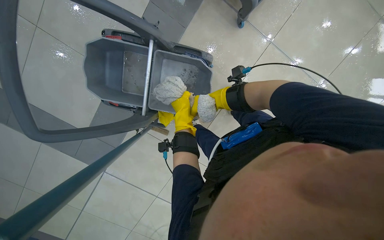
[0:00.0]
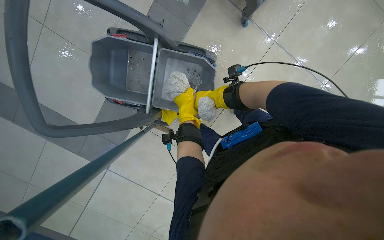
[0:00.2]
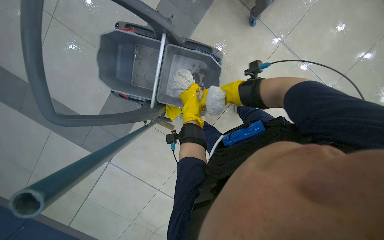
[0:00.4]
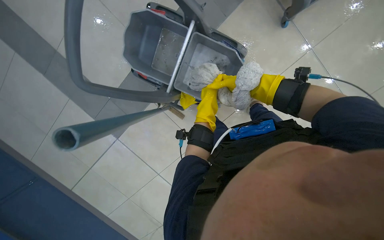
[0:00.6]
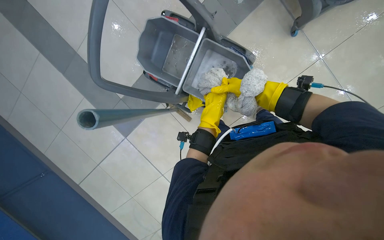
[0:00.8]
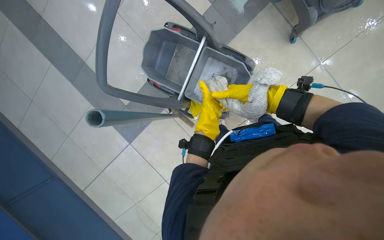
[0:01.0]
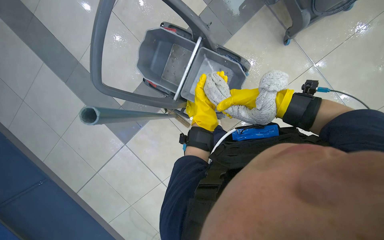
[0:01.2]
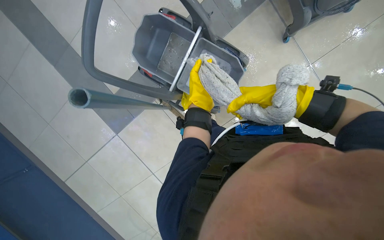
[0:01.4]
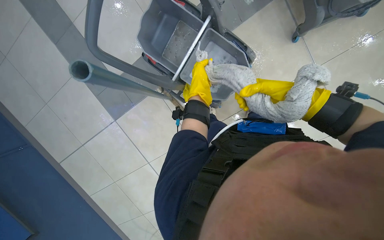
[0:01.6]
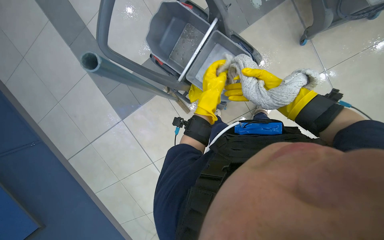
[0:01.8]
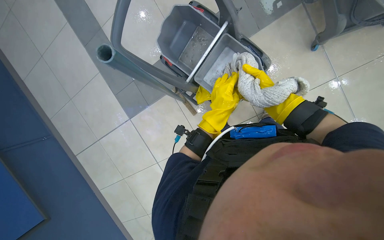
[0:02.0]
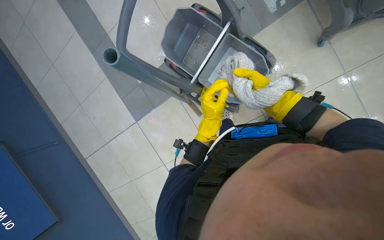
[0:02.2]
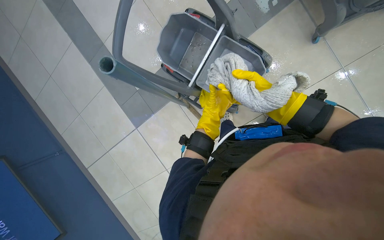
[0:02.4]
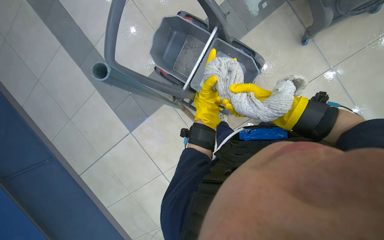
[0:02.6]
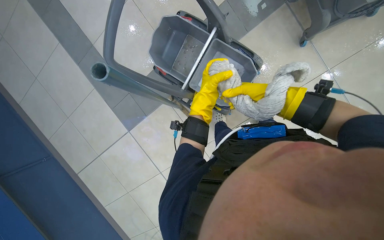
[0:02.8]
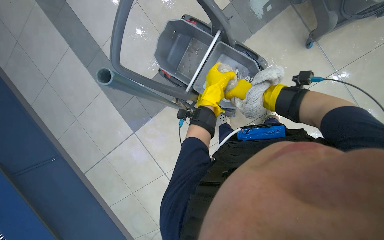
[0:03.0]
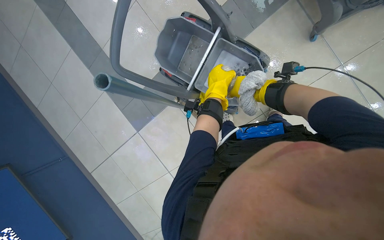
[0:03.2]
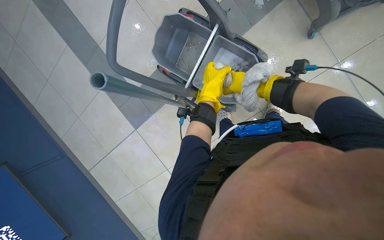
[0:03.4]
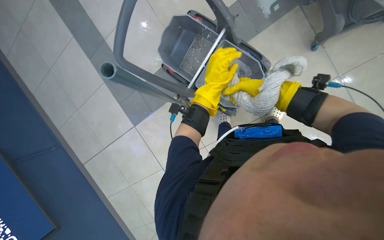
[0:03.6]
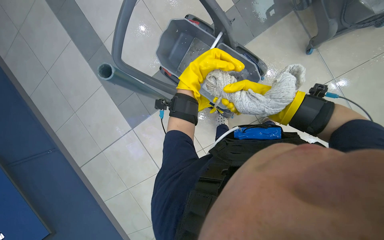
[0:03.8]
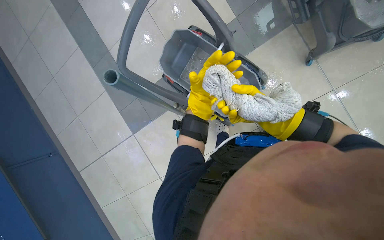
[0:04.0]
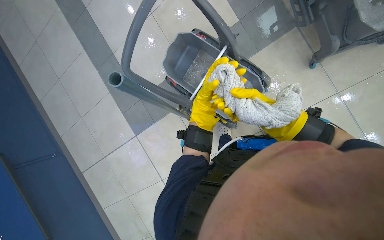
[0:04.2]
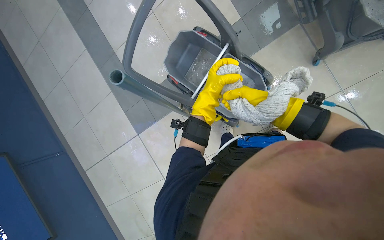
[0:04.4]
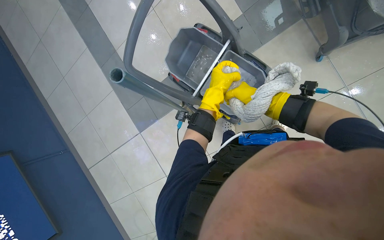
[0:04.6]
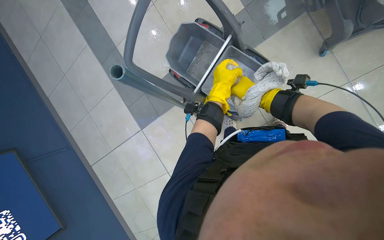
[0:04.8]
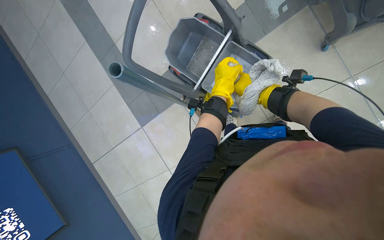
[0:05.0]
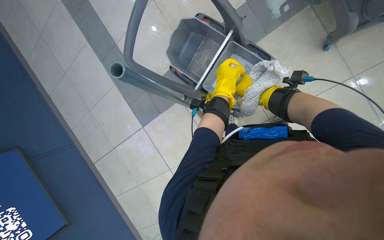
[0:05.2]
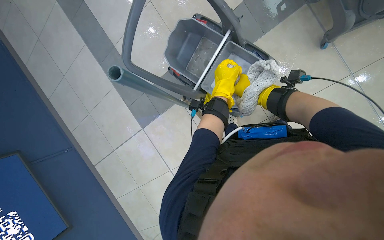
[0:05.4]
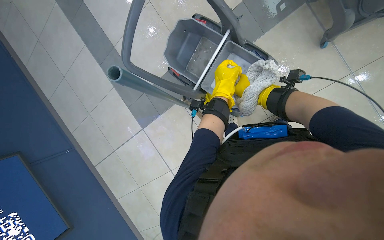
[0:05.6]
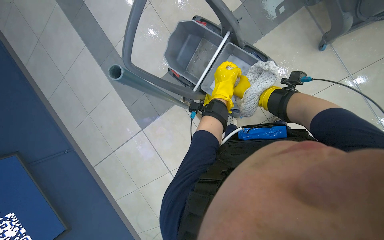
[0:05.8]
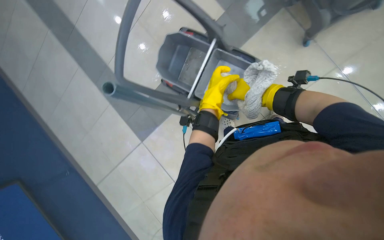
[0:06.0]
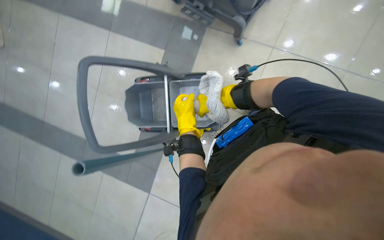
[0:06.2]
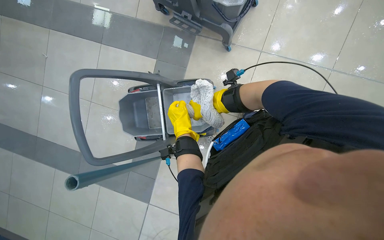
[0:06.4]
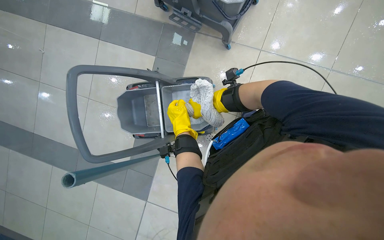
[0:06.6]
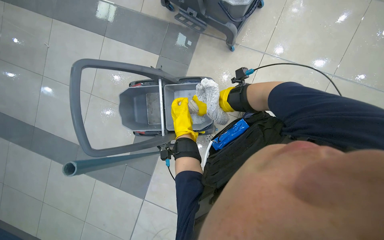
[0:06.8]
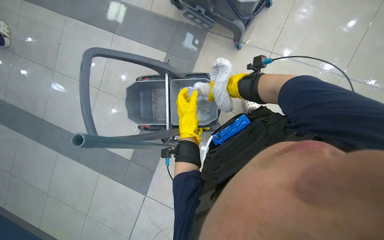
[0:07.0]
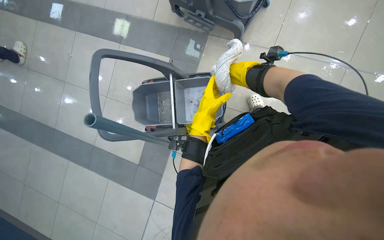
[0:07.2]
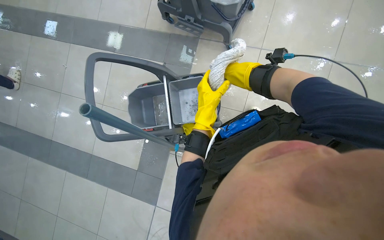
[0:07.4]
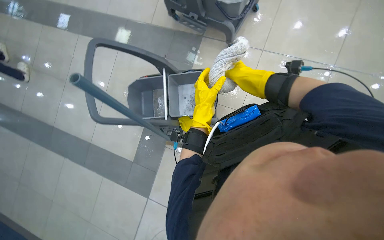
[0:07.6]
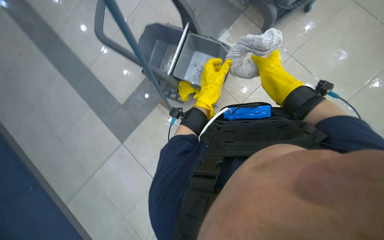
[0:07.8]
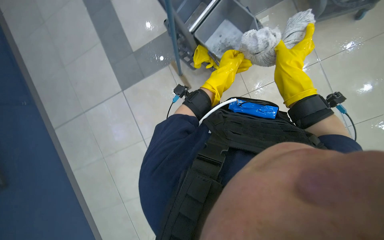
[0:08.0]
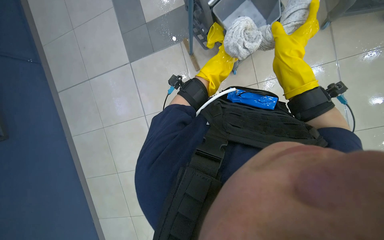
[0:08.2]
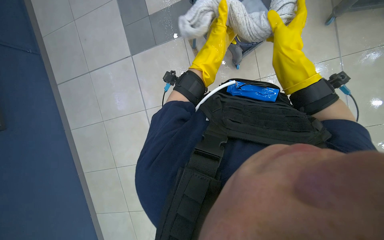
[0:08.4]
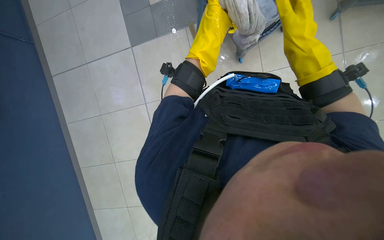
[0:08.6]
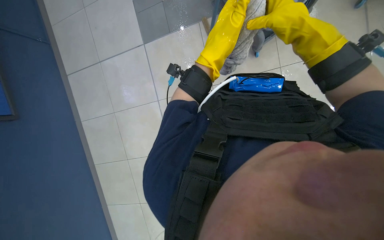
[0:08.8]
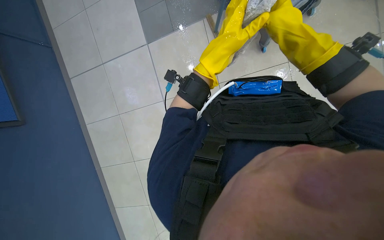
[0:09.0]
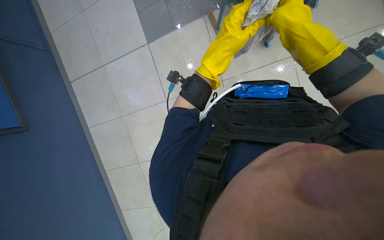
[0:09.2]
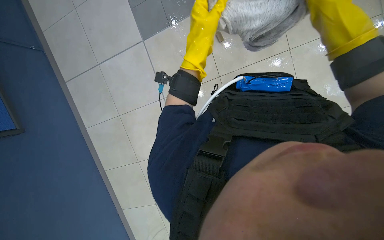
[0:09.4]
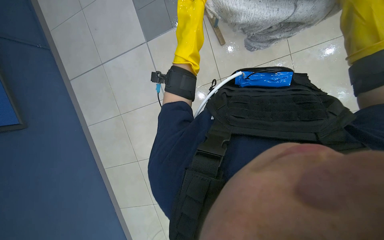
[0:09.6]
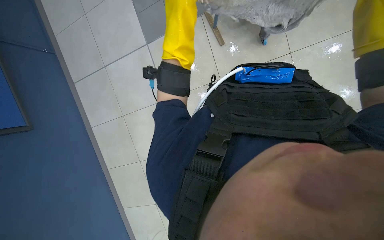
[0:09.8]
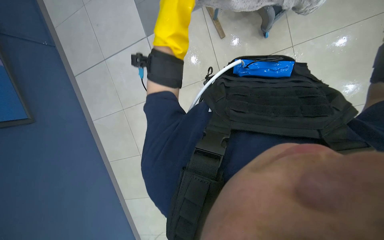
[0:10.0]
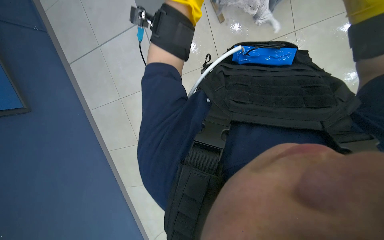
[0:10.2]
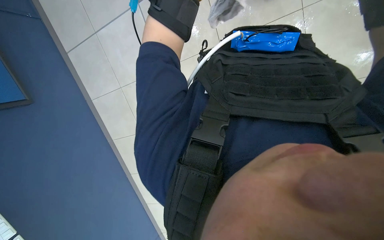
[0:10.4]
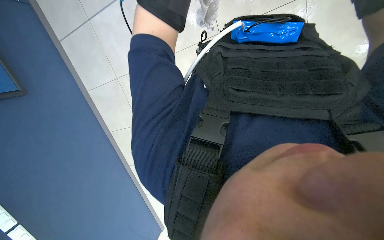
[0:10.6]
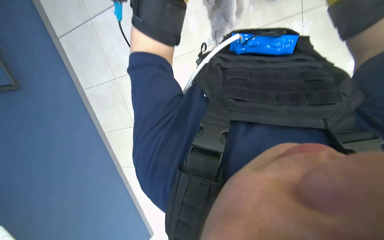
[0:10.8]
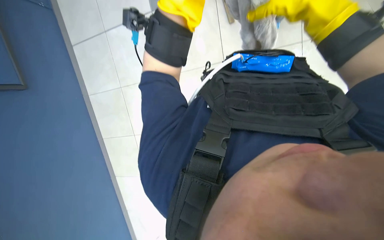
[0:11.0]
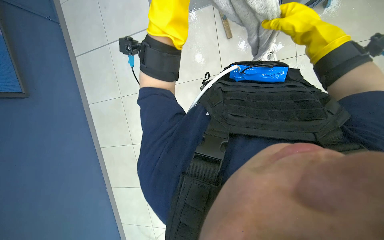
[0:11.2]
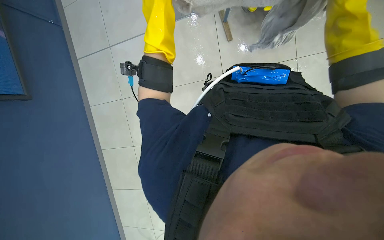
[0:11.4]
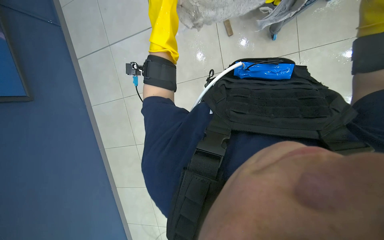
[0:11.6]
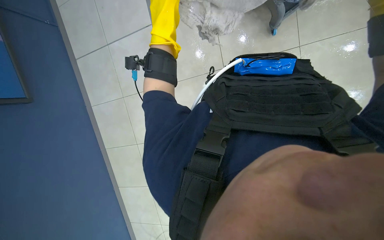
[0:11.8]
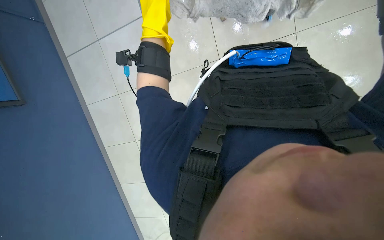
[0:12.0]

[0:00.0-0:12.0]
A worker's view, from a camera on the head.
Job: mopping floor.
The whole recording: Wringing and reattaching mop head. The worker wrings out the mop head and reattaches it to the handle and worker mops the tiled floor with a mop.
0:00.0 to 0:01.6: The right hand goes nearer and farther, some 25 cm each way, reversing 3 times.
0:01.6 to 0:03.0: The left hand goes farther from the camera and returns, roughly 5 cm each way.
0:03.0 to 0:04.4: The right hand goes roughly 15 cm nearer to the camera; the left hand reaches approximately 15 cm nearer to the camera, then returns.
0:04.4 to 0:06.0: The right hand is displaced to the right by roughly 10 cm, and goes farther from the camera and returns, about 15 cm each way.
0:06.0 to 0:07.6: The wearer looks about 20 degrees further upward. The scene turns some 30 degrees counterclockwise in the picture.
0:07.6 to 0:09.0: The wearer looks approximately 30 degrees further downward. Everything in view rotates roughly 40 degrees clockwise.

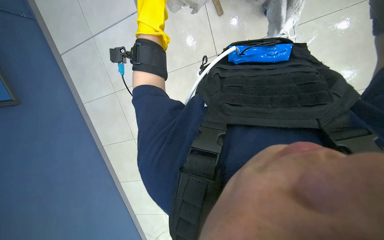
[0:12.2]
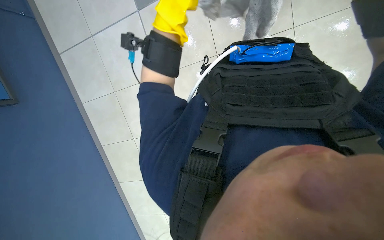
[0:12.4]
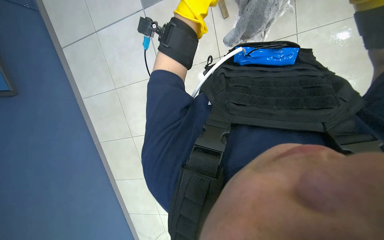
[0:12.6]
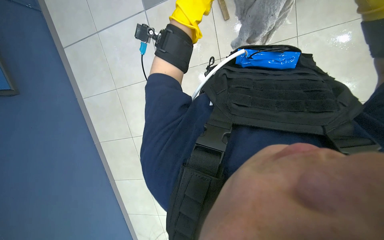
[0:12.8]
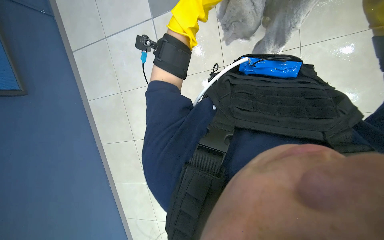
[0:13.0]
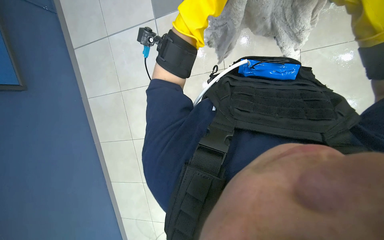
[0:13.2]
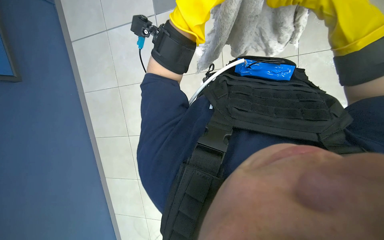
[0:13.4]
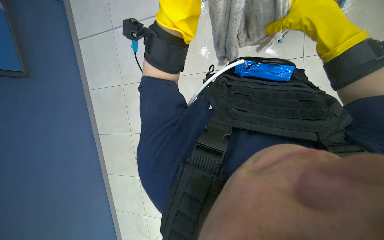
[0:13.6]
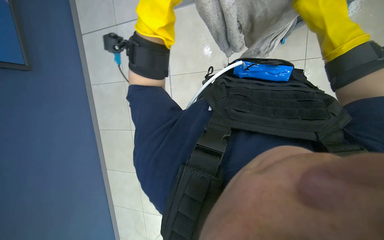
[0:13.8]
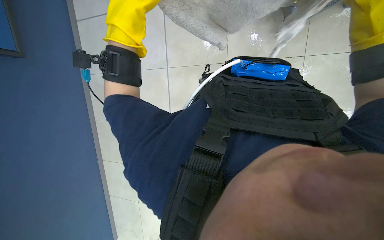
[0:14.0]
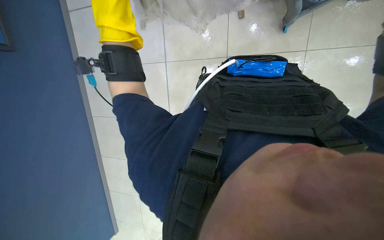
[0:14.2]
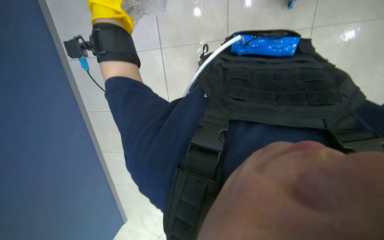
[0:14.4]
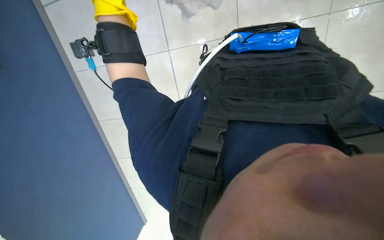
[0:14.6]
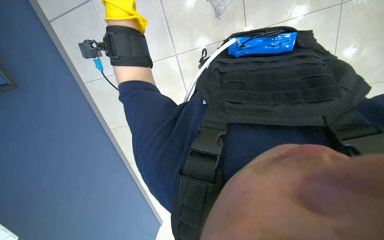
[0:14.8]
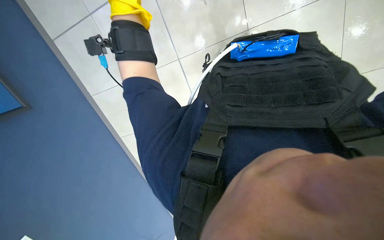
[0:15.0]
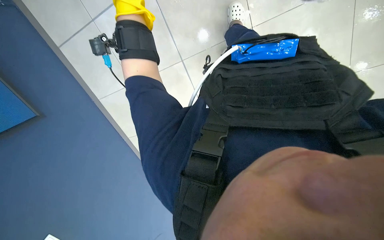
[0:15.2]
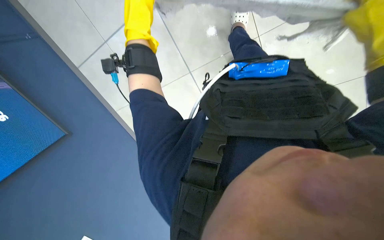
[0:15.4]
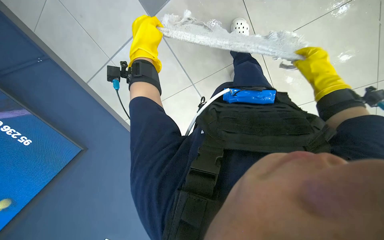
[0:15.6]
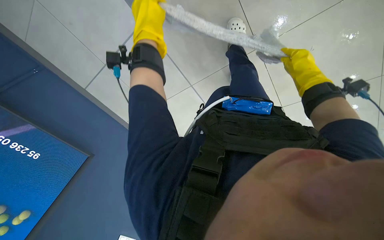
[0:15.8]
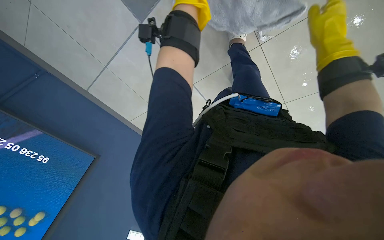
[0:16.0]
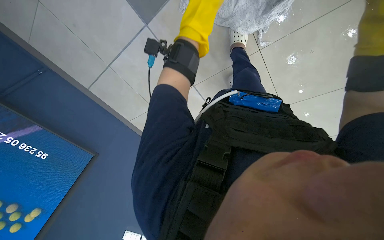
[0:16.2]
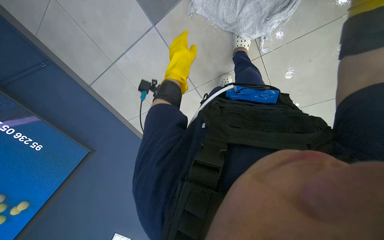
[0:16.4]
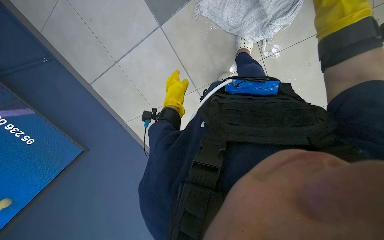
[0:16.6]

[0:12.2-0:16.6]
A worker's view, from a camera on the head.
Job: mopping floor.
The whole recording: Wringing and reattaching mop head. The worker wrings out the mop head and reattaches it to the handle and worker mops the tiled floor with a mop.
0:12.2 to 0:13.6: The left hand moves some 10 cm farther from the camera and comes back.

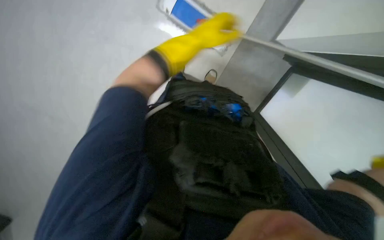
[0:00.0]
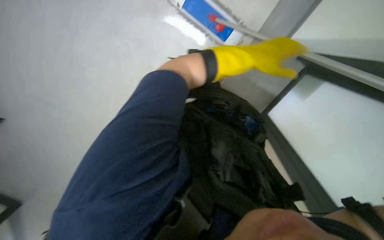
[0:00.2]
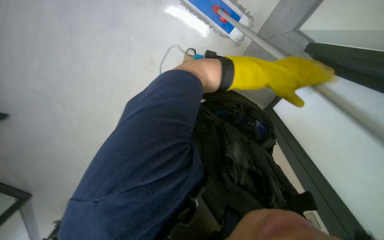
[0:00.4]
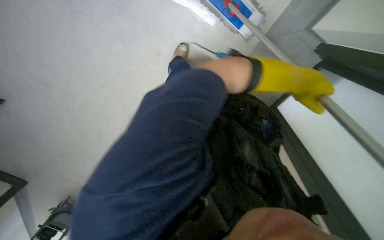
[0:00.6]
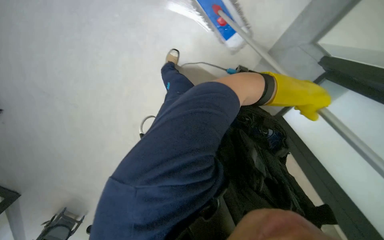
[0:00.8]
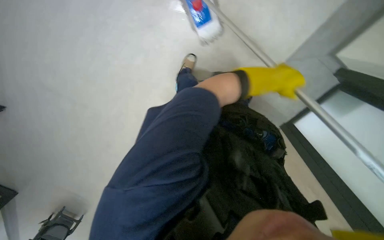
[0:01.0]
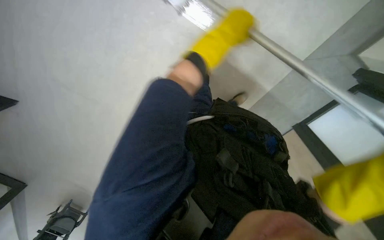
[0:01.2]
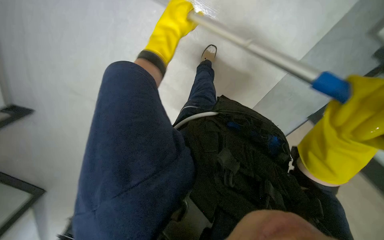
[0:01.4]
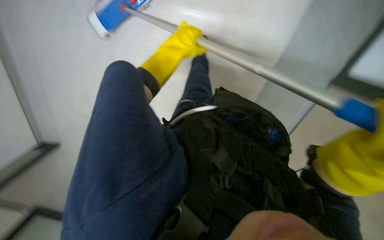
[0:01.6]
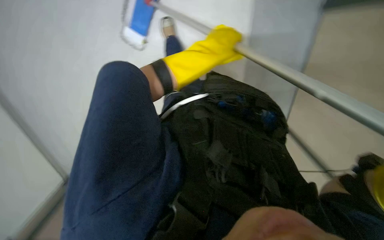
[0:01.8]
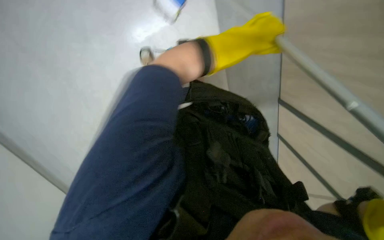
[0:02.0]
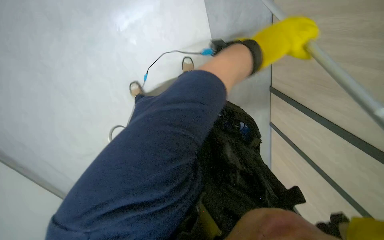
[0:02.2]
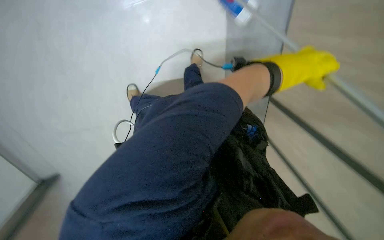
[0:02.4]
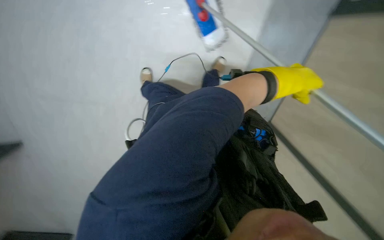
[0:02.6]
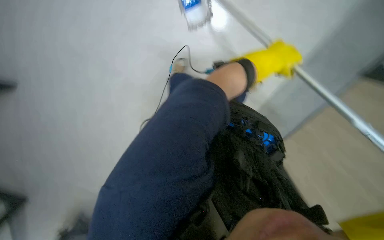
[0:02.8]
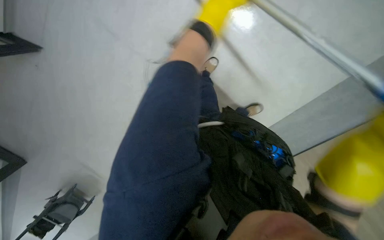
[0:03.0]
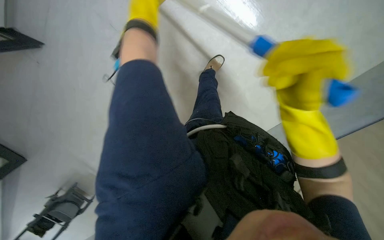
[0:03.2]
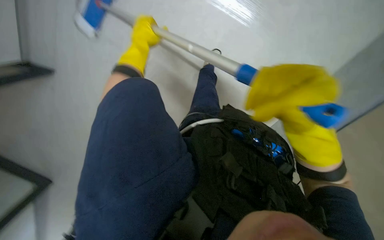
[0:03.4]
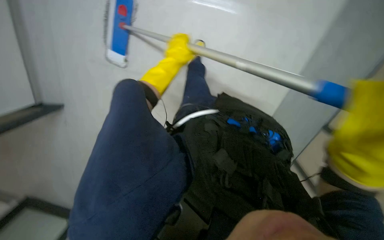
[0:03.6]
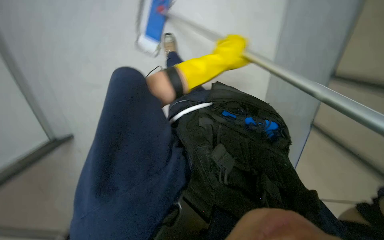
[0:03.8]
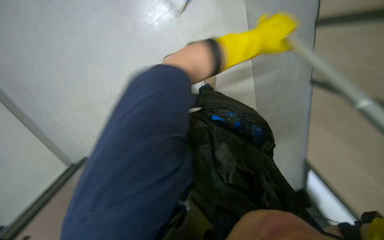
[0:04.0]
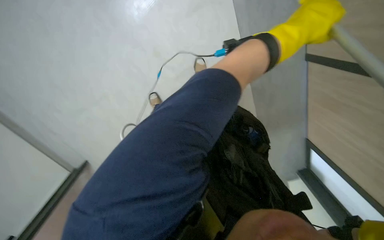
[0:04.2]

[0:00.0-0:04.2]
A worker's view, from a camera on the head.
Job: mopping floor.
The whole recording: Mopping the lecture hall floor. The worker mops hall floor, periodically wringing and adjusting the mop.
0:00.0 to 0:01.4: The left hand reaches roughly 20 cm to the right, then returns.
0:01.4 to 0:02.8: The left hand travels to the right by roughly 35 cm.
